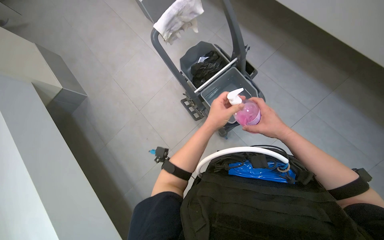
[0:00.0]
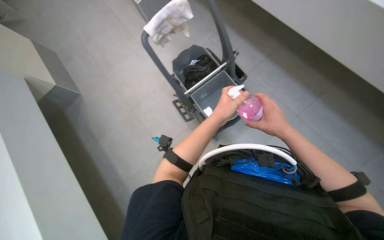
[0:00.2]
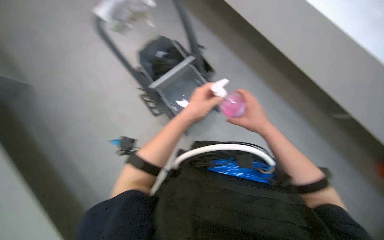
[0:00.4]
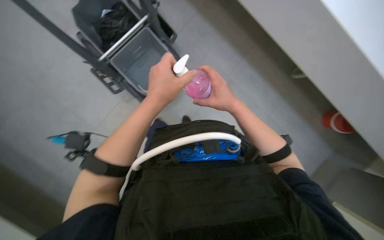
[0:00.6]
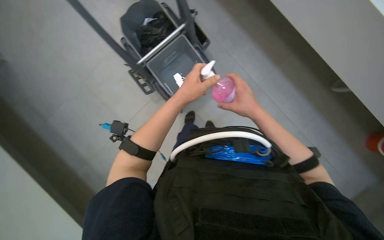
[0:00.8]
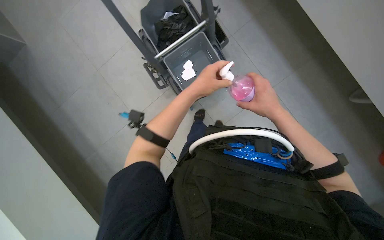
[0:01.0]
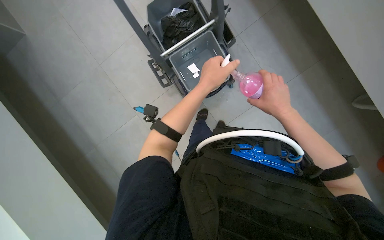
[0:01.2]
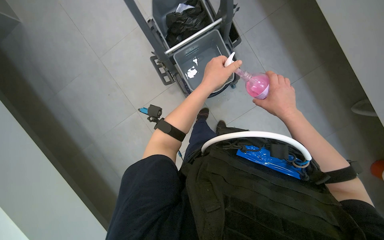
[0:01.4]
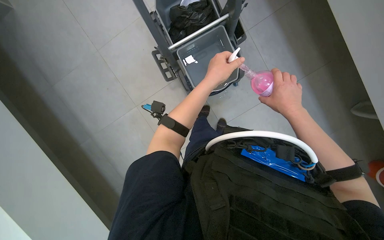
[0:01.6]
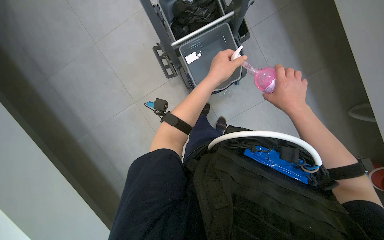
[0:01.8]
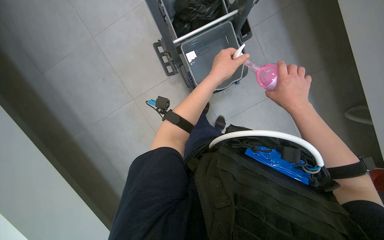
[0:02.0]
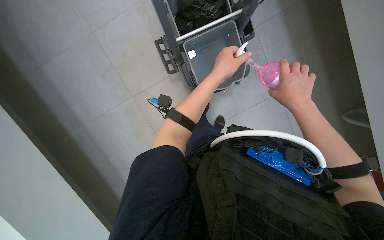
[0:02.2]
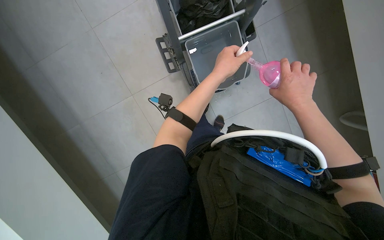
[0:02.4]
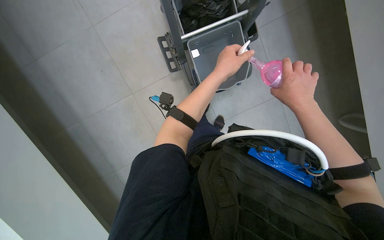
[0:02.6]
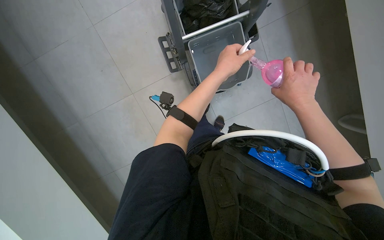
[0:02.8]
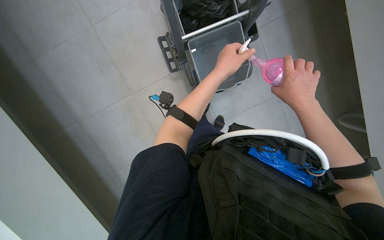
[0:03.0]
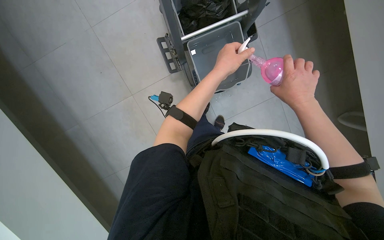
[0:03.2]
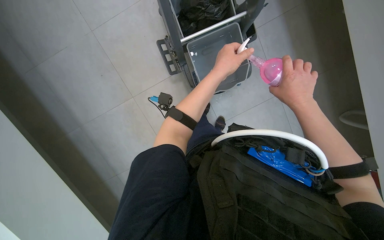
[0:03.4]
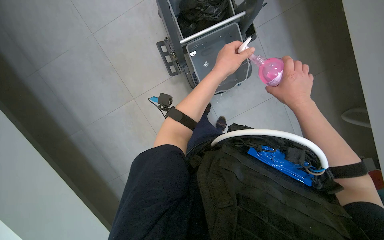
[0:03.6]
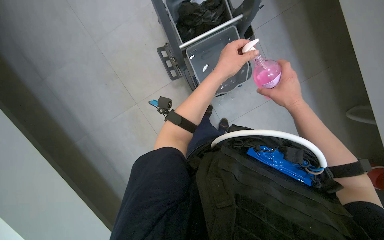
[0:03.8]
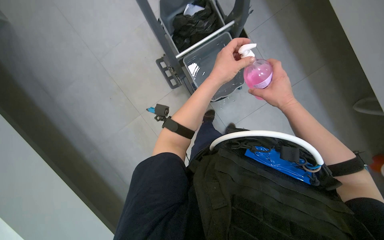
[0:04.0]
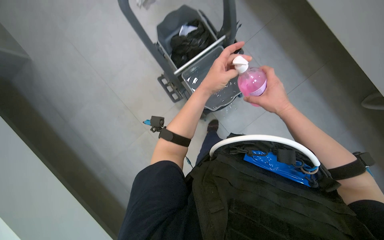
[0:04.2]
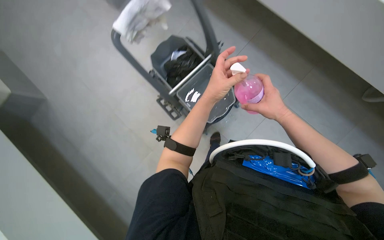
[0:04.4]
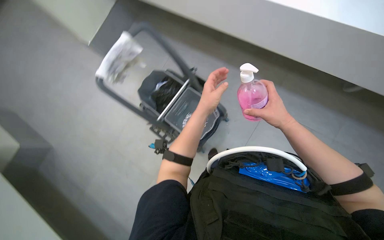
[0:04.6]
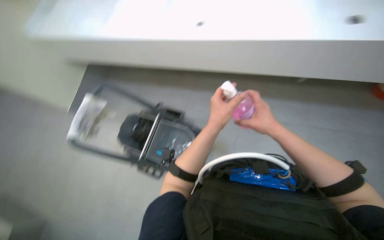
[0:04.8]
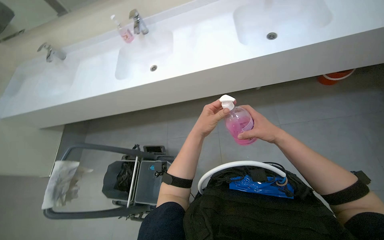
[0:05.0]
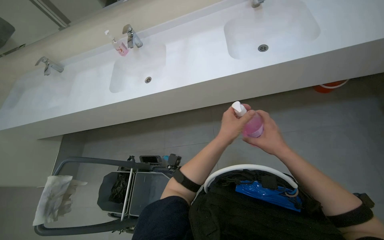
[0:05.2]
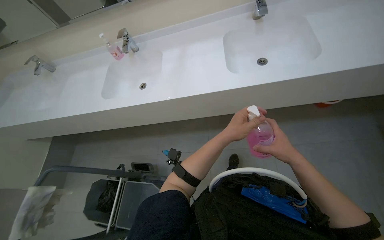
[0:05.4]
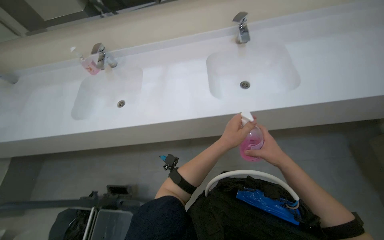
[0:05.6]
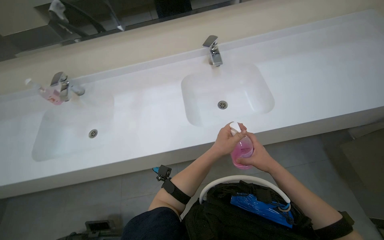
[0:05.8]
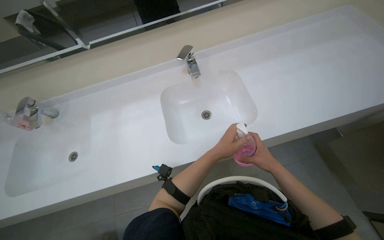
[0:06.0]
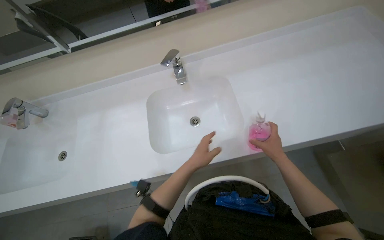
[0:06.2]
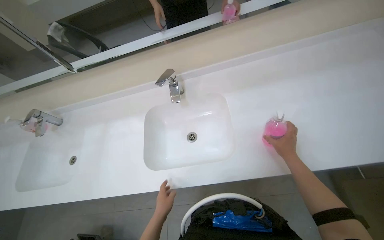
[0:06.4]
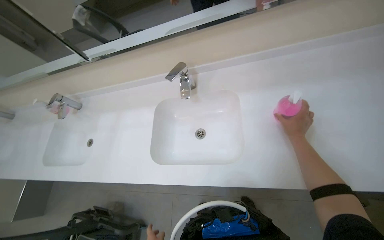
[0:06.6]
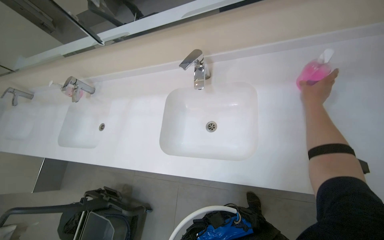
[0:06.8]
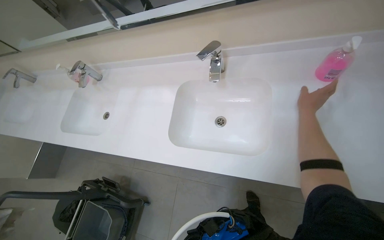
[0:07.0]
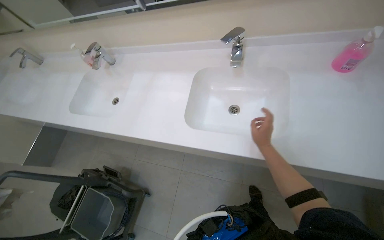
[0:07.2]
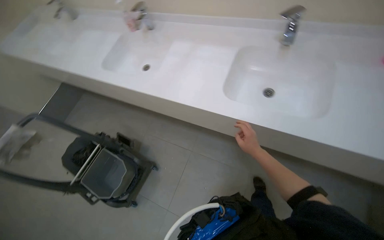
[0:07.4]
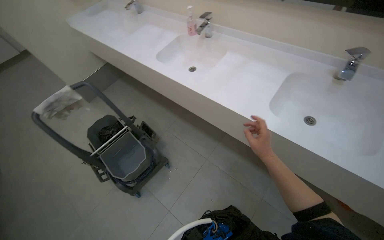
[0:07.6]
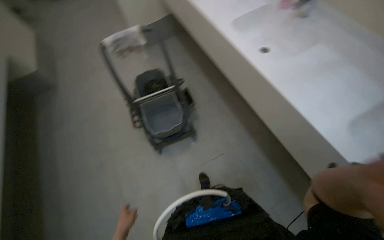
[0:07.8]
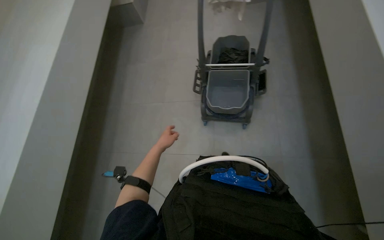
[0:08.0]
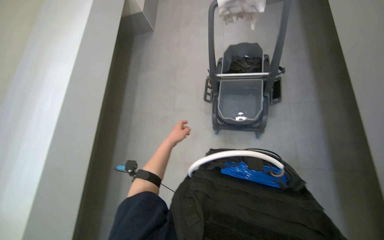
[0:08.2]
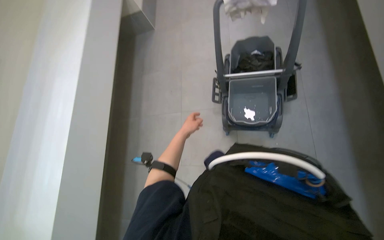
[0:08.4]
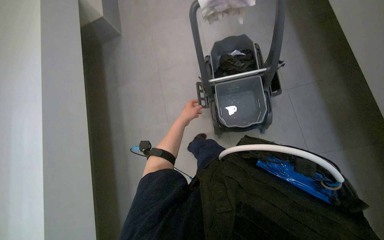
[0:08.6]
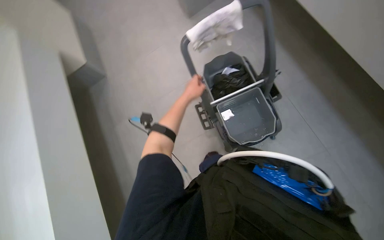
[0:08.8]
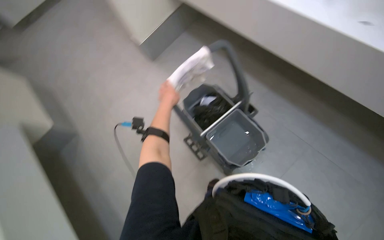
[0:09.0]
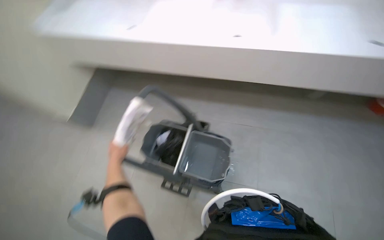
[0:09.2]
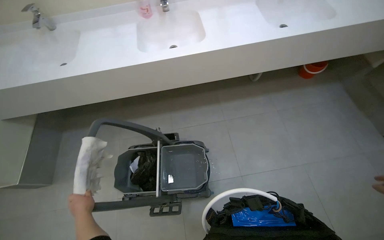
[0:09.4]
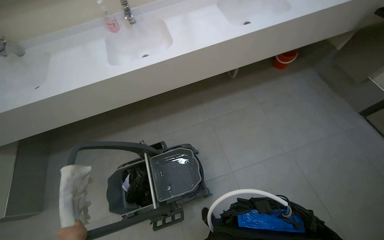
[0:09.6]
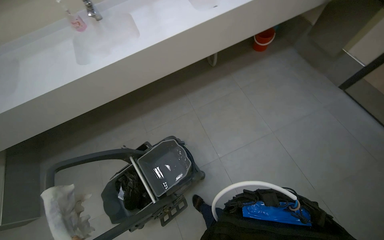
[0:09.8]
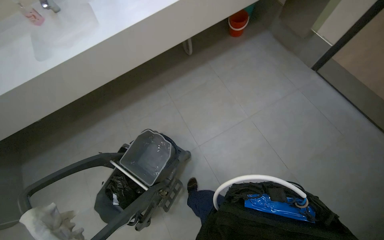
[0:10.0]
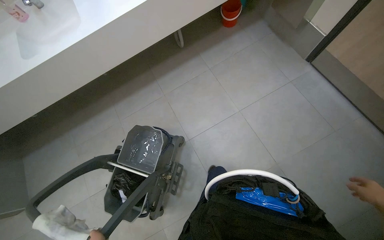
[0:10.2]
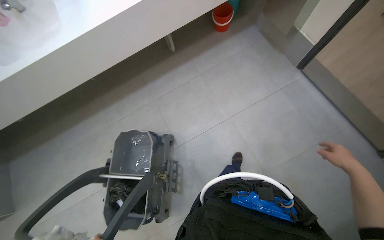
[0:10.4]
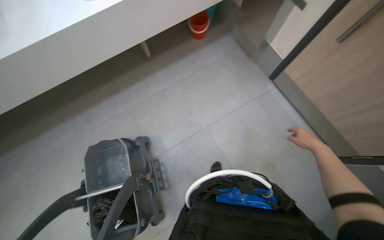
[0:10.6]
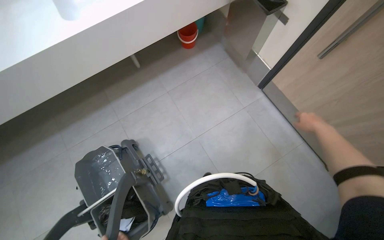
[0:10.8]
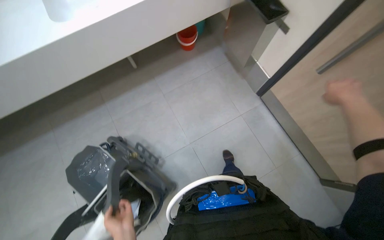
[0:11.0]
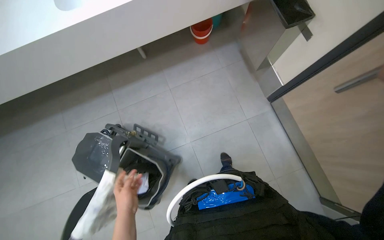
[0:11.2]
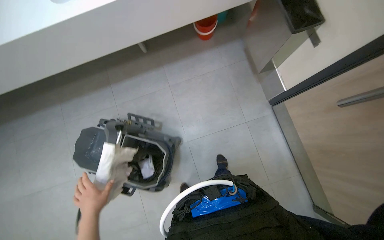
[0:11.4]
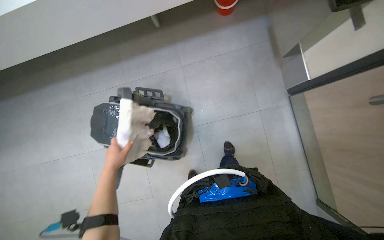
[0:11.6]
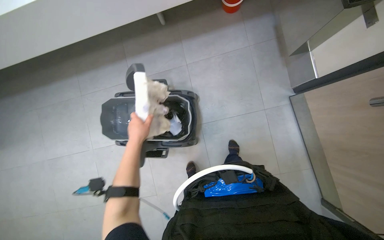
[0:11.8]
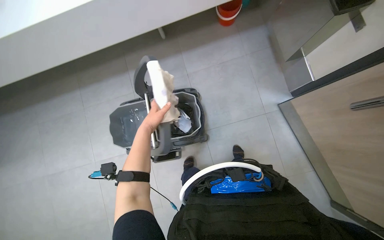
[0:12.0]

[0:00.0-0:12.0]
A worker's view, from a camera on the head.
Job: organizing items.
The whole recording: Organizing cleaning cart and tools. The worker organizes the cleaning cart by removing a trash bag, adding solution, and arranging the mop and bottle.
0:01.6 to 0:03.0: The hands work in one place, with small movements.
0:03.0 to 0:04.4: The view tips upward by roughly 15 degrees.
0:04.4 to 0:06.0: The head turns to the right by some 25 degrees. The camera pitches upward, by about 25 degrees.
0:06.0 to 0:07.6: The wearer moves roughly 40 cm. The wearer's head swings roughly 50 degrees to the left.
0:07.6 to 0:09.0: The head rotates about 35 degrees to the left. The camera pitches upward, by some 15 degrees.
0:09.0 to 0:10.4: The wearer looks some 85 degrees further to the right.

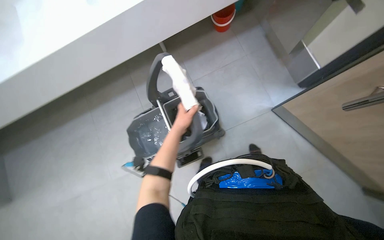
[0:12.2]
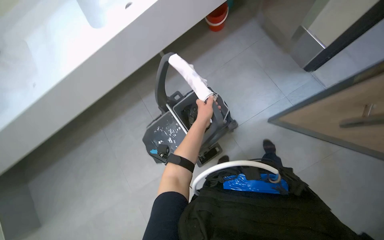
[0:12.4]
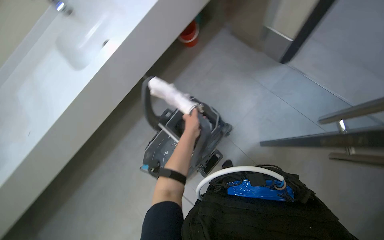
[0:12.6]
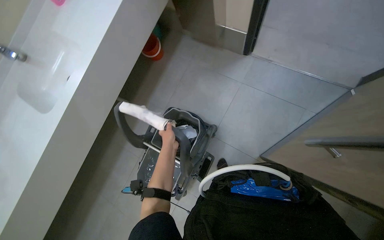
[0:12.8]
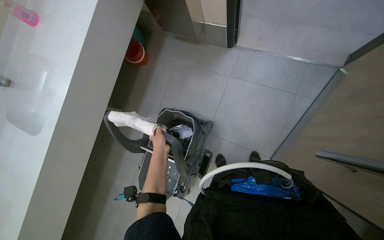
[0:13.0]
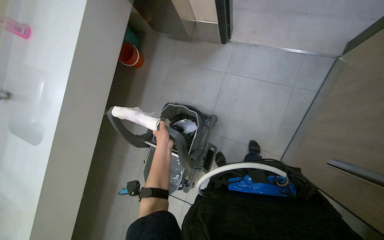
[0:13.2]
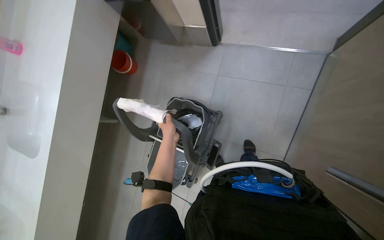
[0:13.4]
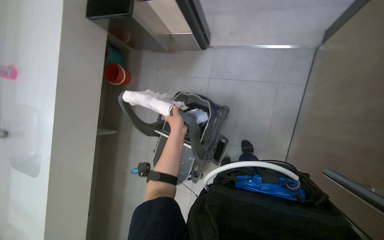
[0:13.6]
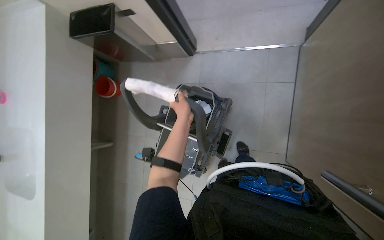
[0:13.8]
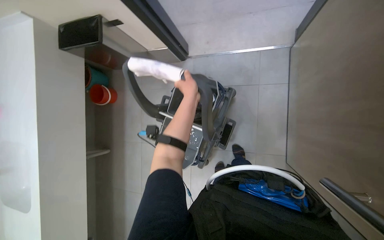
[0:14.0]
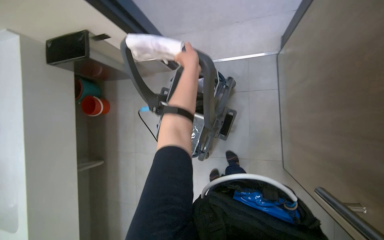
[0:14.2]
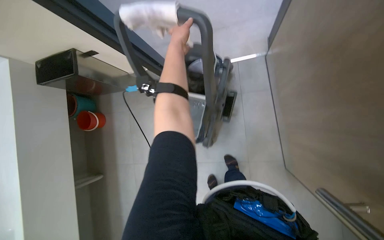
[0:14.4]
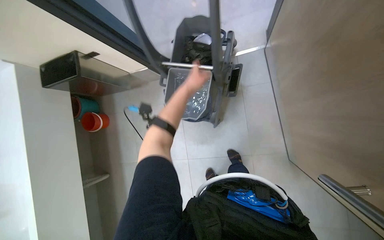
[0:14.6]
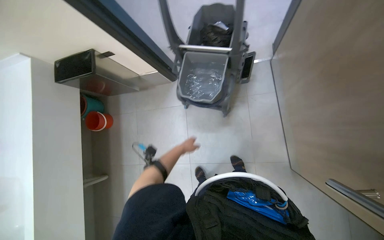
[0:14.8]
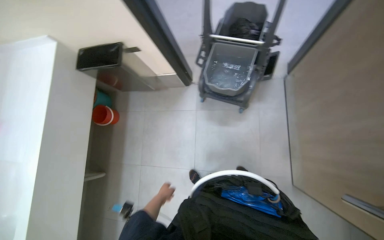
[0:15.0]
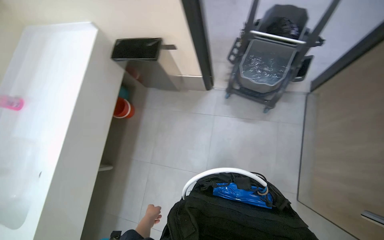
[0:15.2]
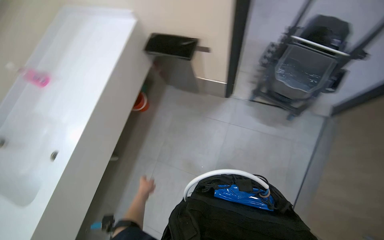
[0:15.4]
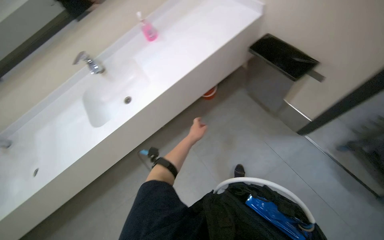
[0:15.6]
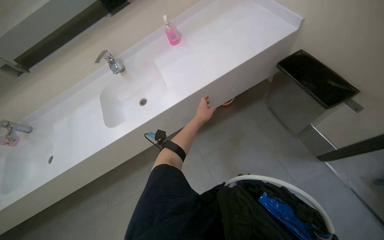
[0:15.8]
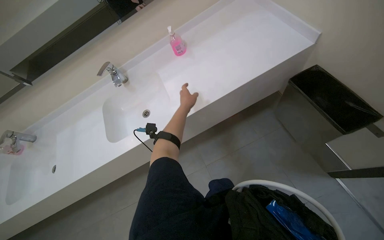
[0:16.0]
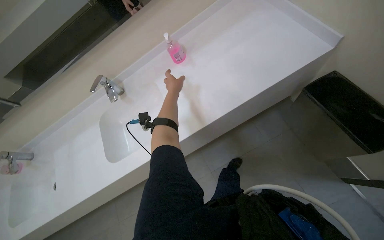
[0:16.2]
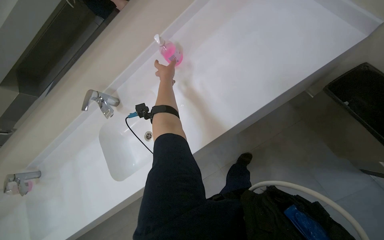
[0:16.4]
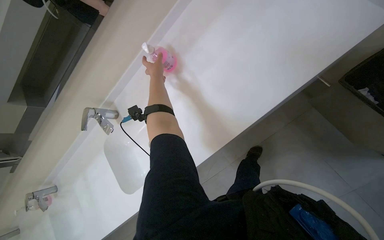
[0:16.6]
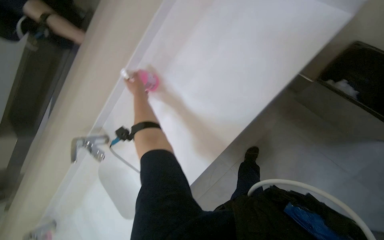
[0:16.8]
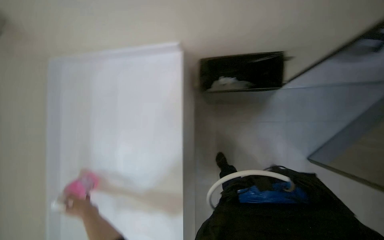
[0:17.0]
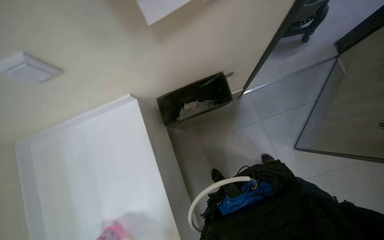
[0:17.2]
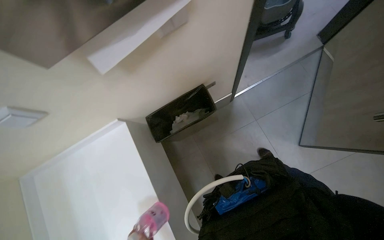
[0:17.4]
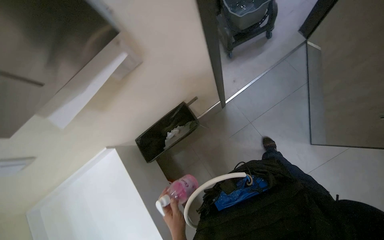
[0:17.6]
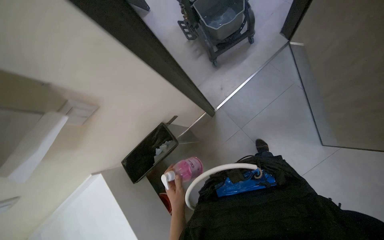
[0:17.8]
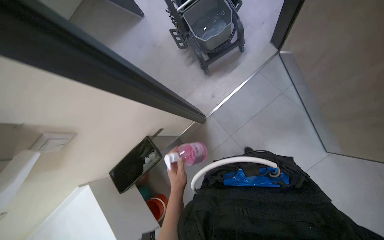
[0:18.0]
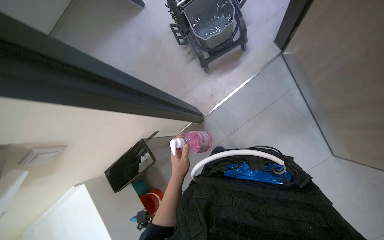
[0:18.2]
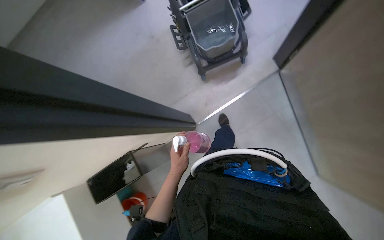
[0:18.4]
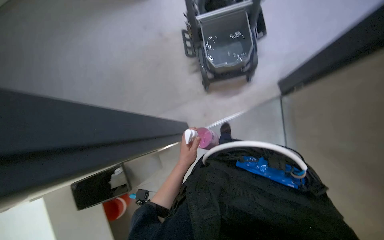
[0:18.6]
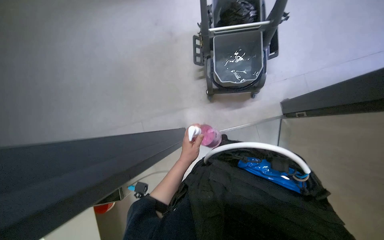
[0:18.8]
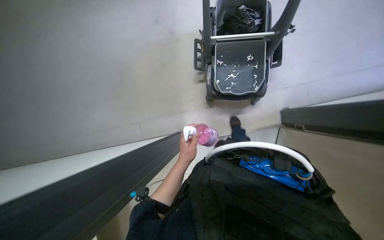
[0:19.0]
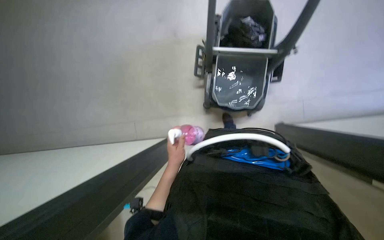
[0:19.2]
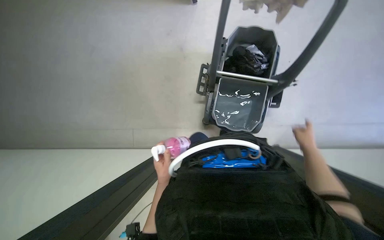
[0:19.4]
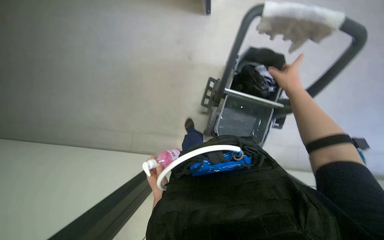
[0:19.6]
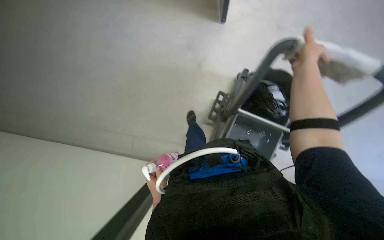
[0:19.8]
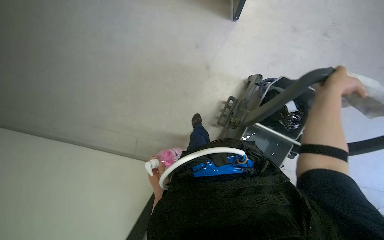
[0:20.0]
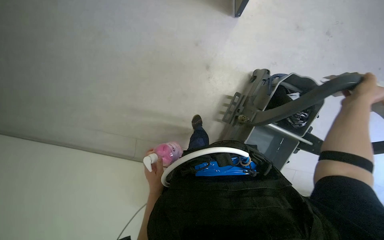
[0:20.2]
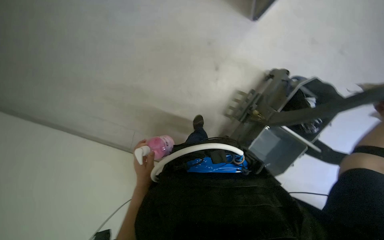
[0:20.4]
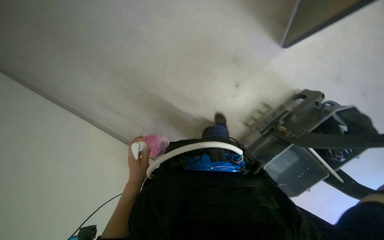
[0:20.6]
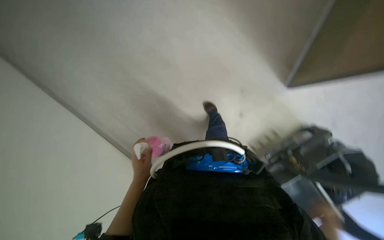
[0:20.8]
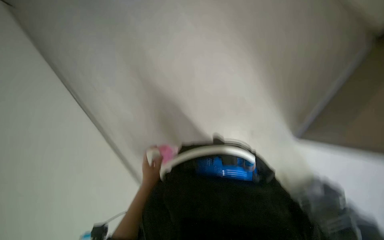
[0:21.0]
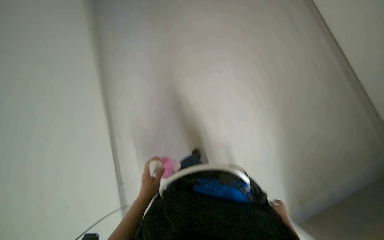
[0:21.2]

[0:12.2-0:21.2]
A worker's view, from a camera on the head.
Job: organizing items.
The whole recording: Organizing cleaning cart and tools. The worker organizes the cleaning cart by removing a trash bag, adding solution, and arranging the mop and bottle.
0:12.2 to 0:13.8: The camera pitches upward, by roughly 15 degrees. The scene turns some 65 degrees counterclockwise in the picture.
0:15.2 to 0:16.6: The head turns to the left by about 25 degrees.
0:16.6 to 0:18.2: The camera is carried roughly 80 cm. The camera pitches upward, by roughly 30 degrees. The scene turns some 90 degrees counterclockwise in the picture.
0:18.2 to 0:19.8: The camera travels roughly 70 cm. The scene rotates clockwise by about 50 degrees.
0:19.8 to 0:21.2: The head rotates roughly 45 degrees to the left. The camera pitches upward, by some 25 degrees.
